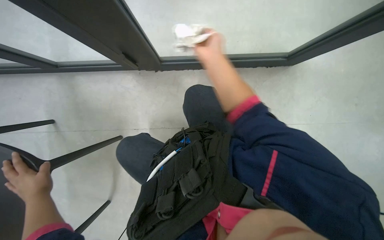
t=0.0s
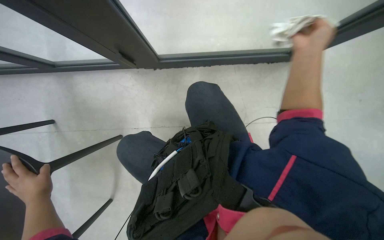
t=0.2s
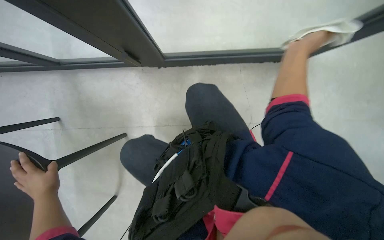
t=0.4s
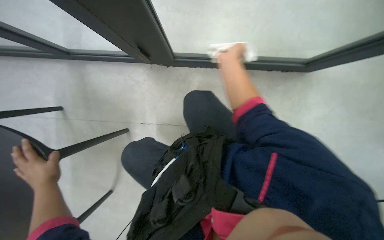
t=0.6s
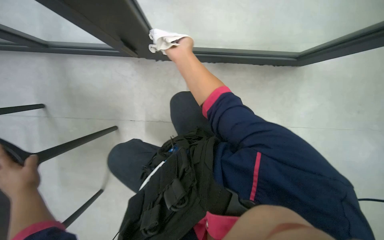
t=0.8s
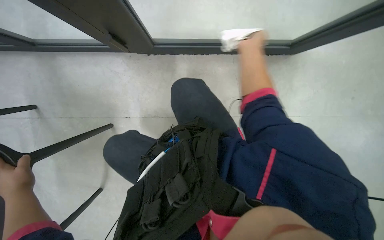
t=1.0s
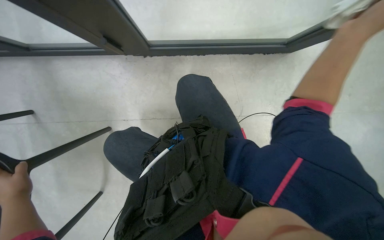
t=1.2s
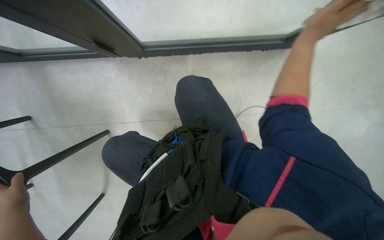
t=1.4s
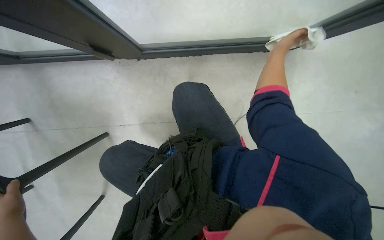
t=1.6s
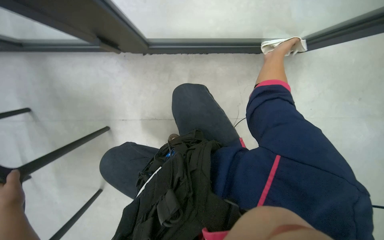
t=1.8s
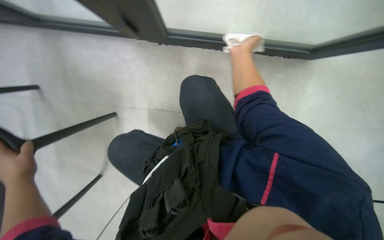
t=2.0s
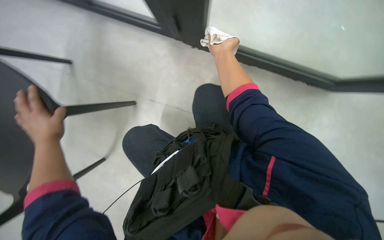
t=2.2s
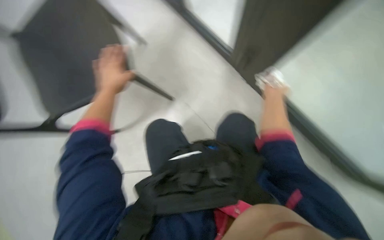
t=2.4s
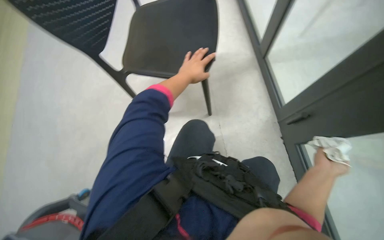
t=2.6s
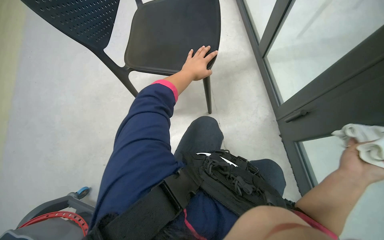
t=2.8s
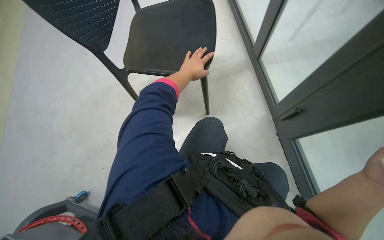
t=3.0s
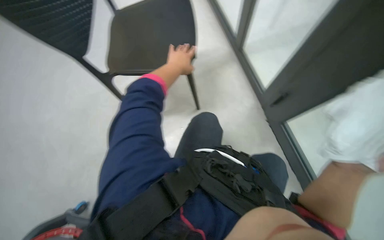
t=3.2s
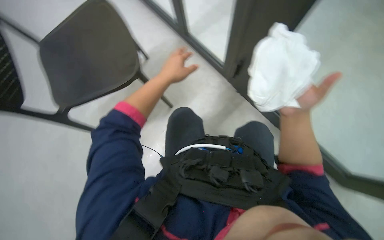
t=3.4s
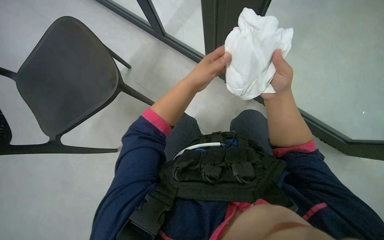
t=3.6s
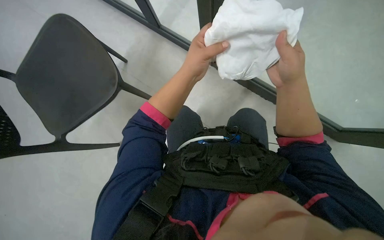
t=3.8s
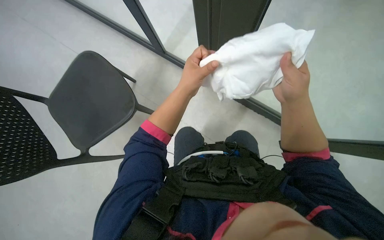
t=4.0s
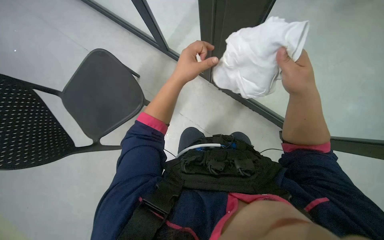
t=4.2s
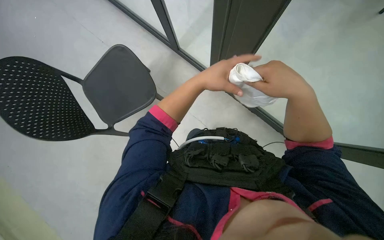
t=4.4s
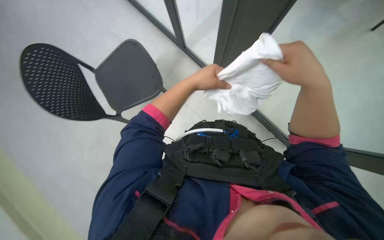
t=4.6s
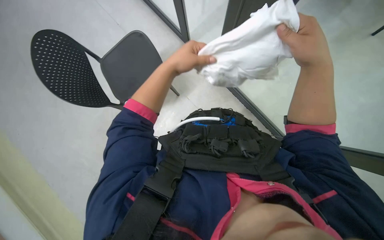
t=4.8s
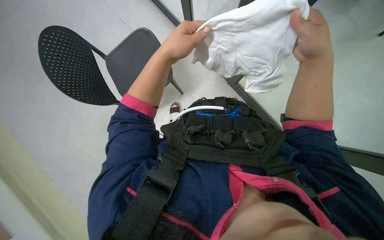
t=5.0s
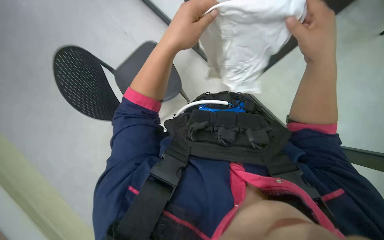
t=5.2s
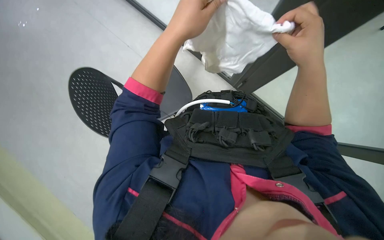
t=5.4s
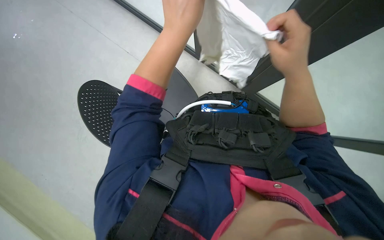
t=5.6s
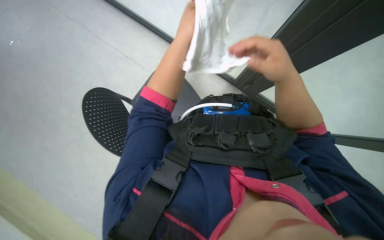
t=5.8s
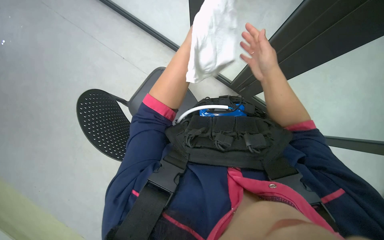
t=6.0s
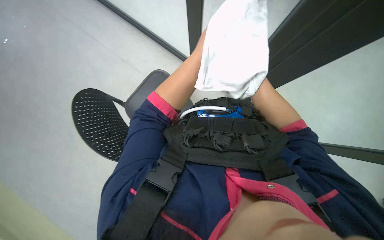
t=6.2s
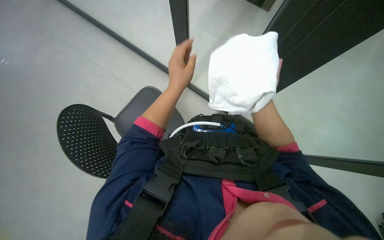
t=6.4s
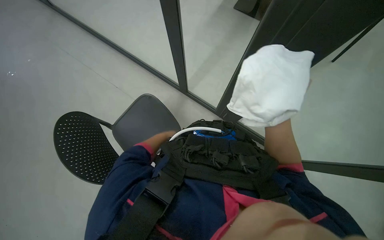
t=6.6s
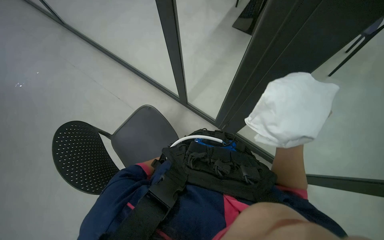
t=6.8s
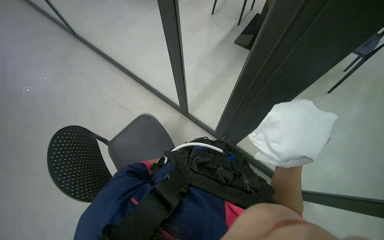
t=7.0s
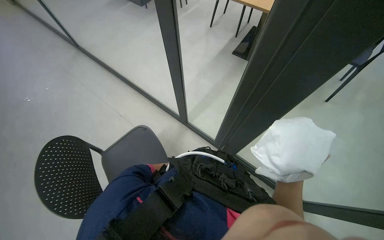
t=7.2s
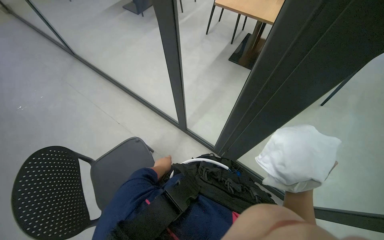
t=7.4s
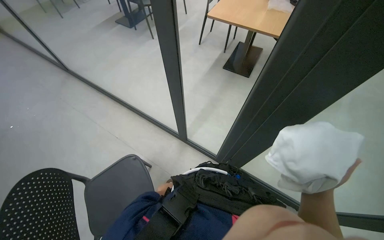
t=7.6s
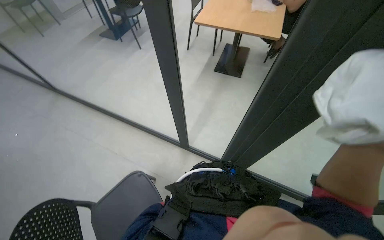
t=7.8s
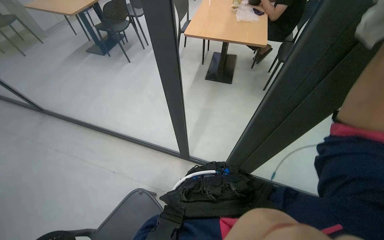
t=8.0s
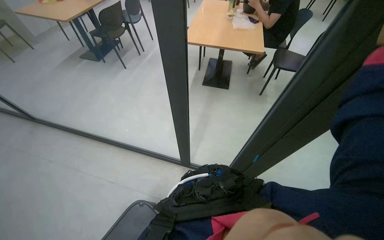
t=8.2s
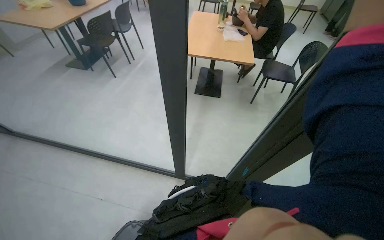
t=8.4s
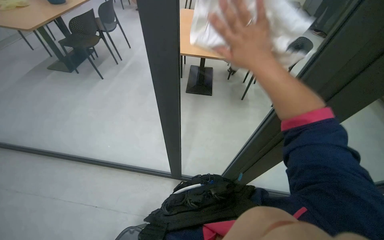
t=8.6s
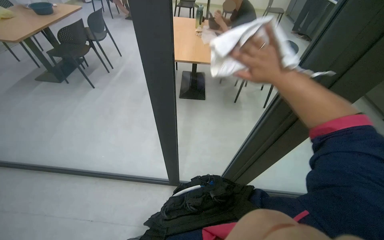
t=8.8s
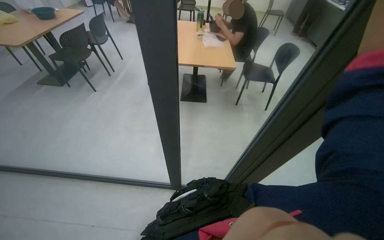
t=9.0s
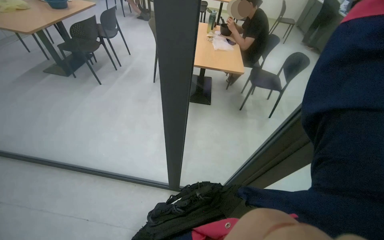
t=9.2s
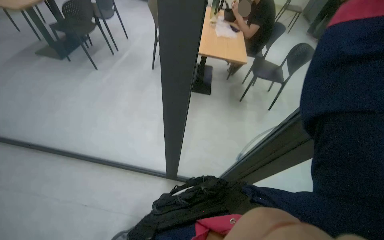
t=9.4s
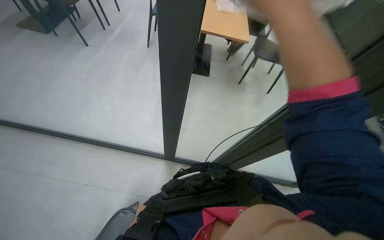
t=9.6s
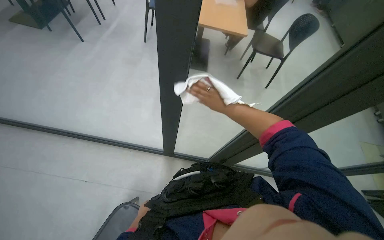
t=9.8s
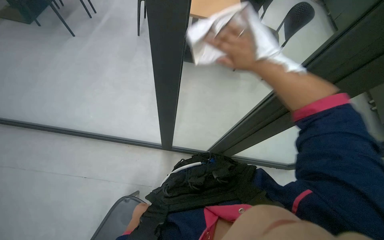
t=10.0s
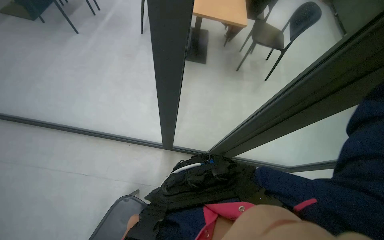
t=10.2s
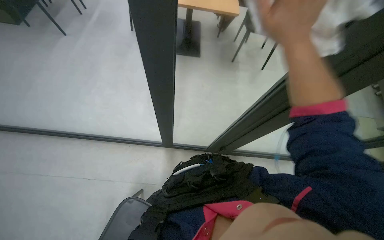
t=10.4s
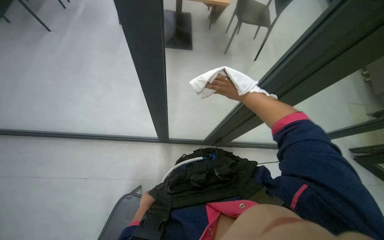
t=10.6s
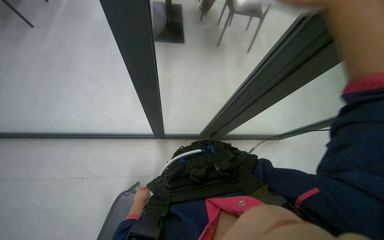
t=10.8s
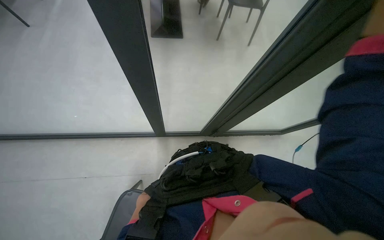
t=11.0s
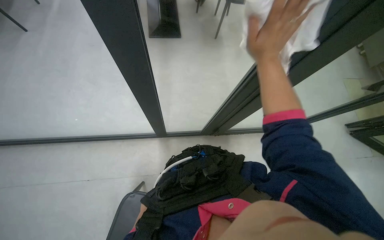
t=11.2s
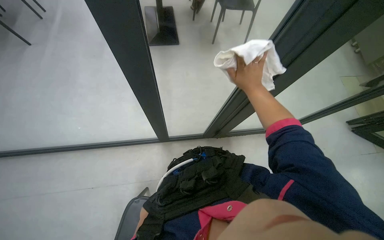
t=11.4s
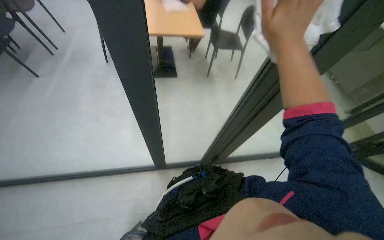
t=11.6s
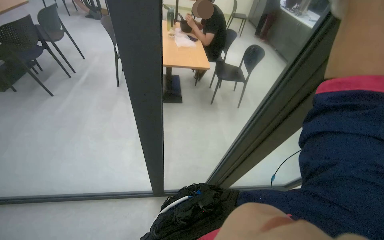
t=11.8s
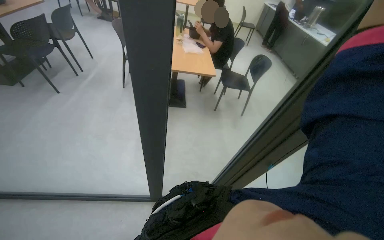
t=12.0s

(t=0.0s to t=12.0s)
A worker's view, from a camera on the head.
Job: wiping surfaces.
The whole recording: Wiping glass partition. The worker wipes the glass partition with a white cloth.
t=0.0s - t=1.6s: The right hand goes left and right, about 35 cm each way, reversing 2 times.
t=1.6s - t=3.0s: The view tips upward by approximately 15 degrees. The scene rotates clockwise by about 55 degrees.
t=3.0s - t=4.4s: The left hand moves nearer to the camera, about 10 cm.
t=4.4s - t=6.0s: The left hand heads up the picture and farther from the camera, covering approximately 20 cm, while the right hand is displaced to the left by some 10 cm.
t=6.0s - t=7.6s: The wearer looks some 35 degrees further upward.
t=7.6s - t=9.0s: The head rotates roughly 15 degrees to the right.
t=9.0s - t=10.4s: The camera pitches downward, by roughly 15 degrees.
t=10.4s - t=12.0s: The camera pitches upward, by approximately 20 degrees.

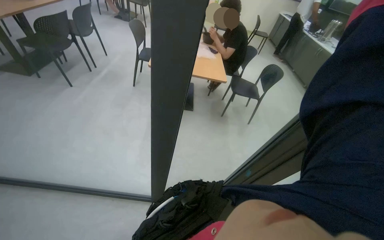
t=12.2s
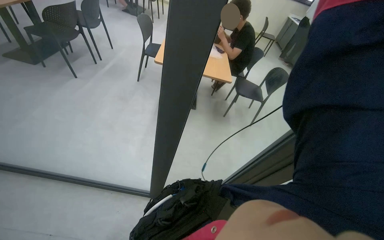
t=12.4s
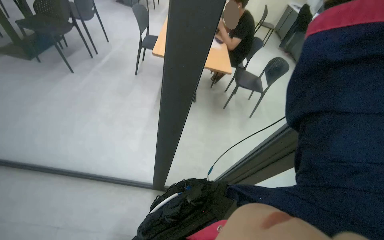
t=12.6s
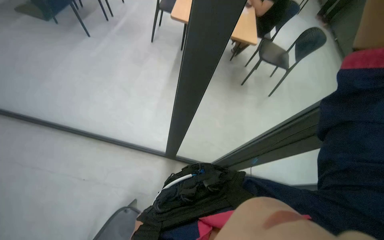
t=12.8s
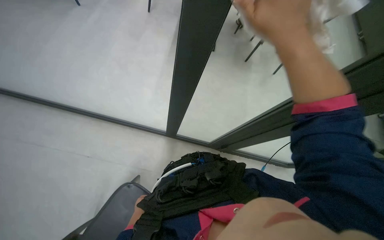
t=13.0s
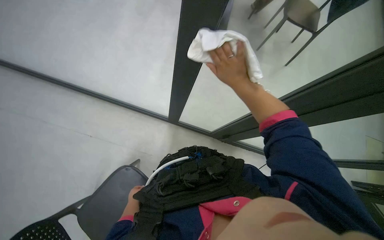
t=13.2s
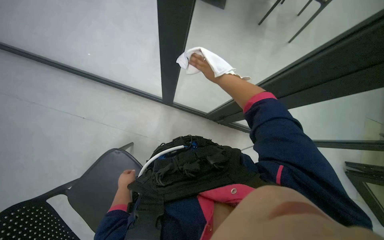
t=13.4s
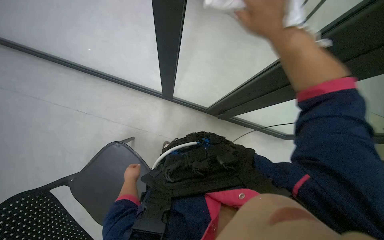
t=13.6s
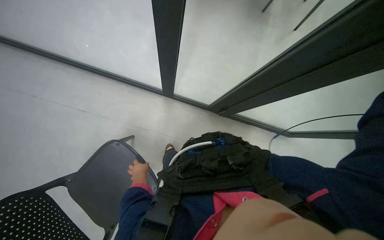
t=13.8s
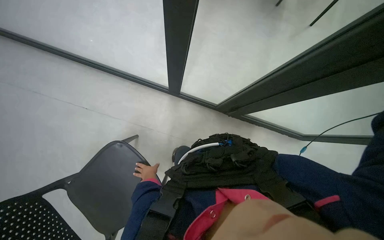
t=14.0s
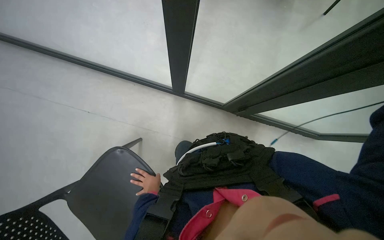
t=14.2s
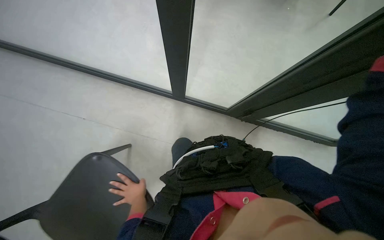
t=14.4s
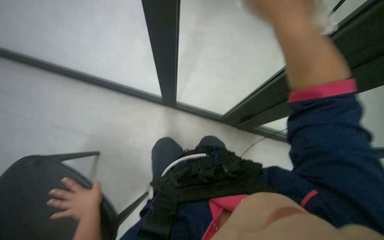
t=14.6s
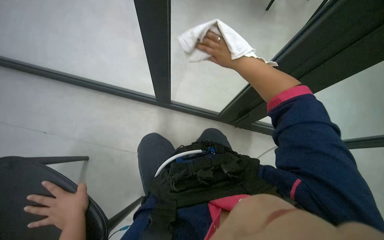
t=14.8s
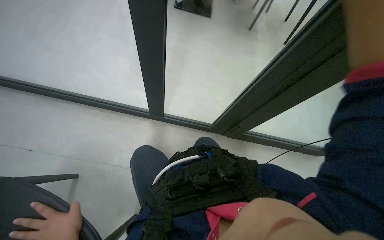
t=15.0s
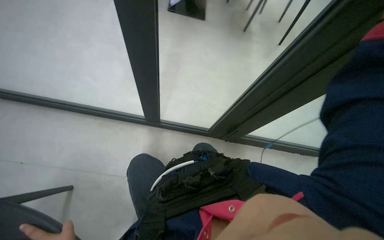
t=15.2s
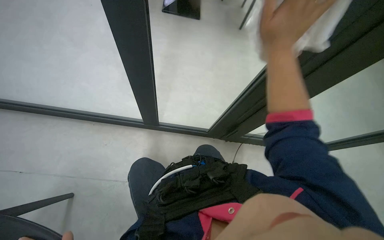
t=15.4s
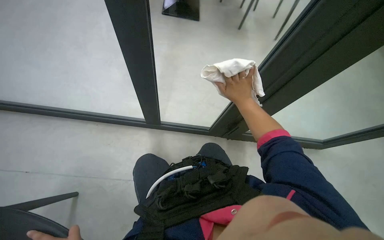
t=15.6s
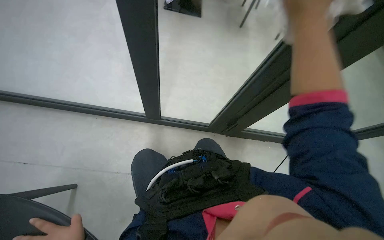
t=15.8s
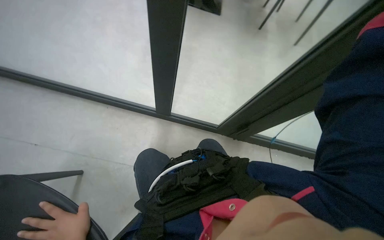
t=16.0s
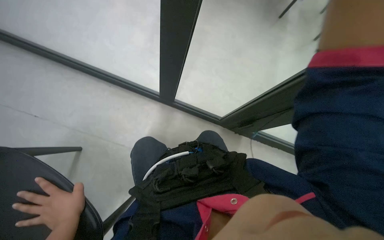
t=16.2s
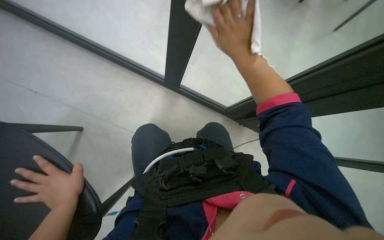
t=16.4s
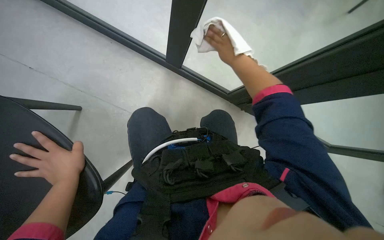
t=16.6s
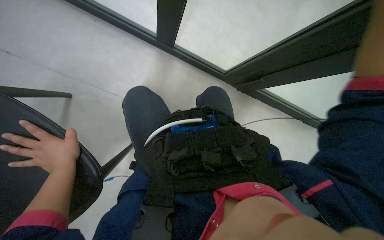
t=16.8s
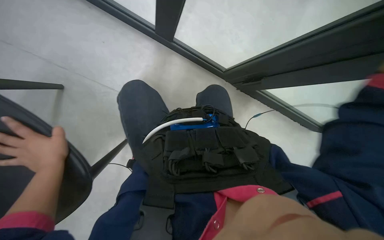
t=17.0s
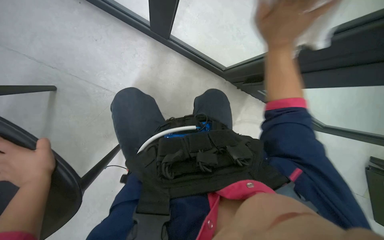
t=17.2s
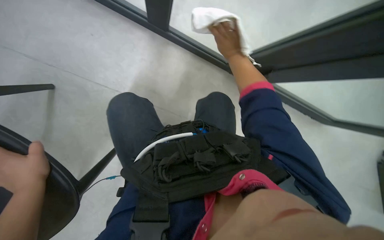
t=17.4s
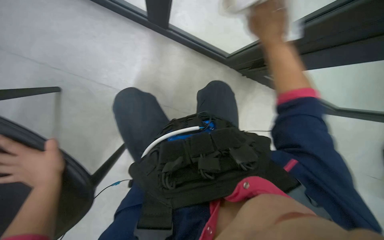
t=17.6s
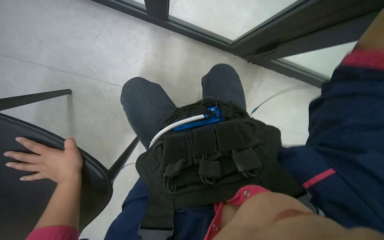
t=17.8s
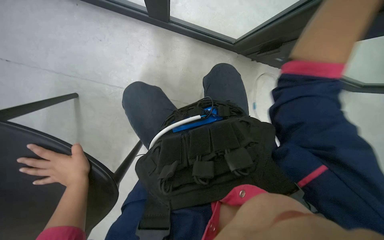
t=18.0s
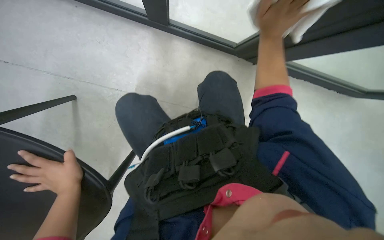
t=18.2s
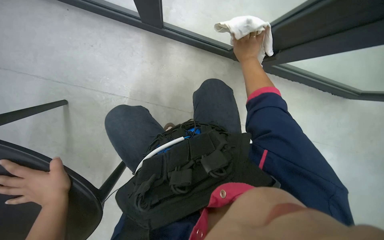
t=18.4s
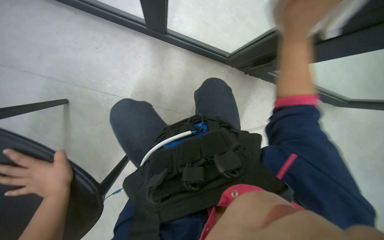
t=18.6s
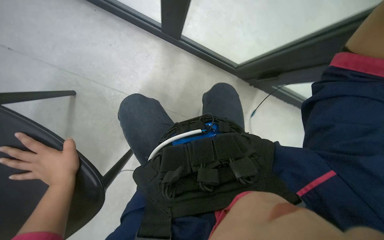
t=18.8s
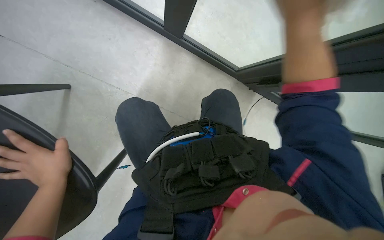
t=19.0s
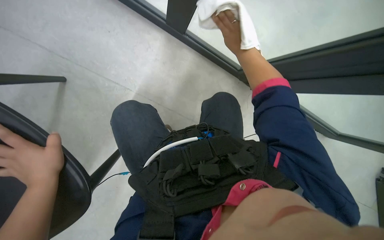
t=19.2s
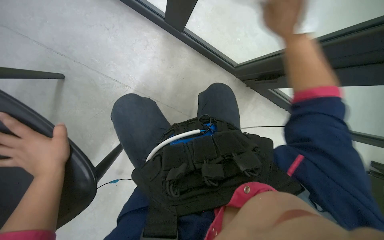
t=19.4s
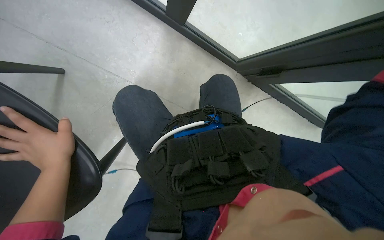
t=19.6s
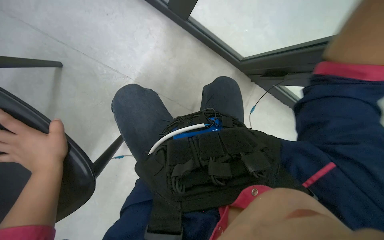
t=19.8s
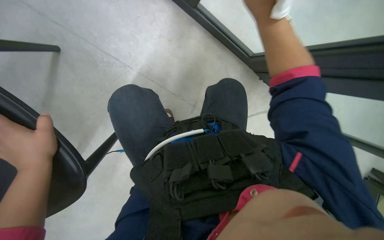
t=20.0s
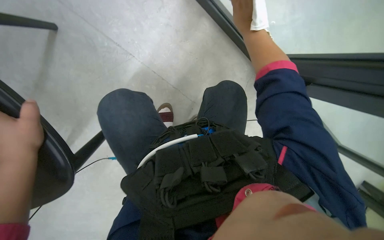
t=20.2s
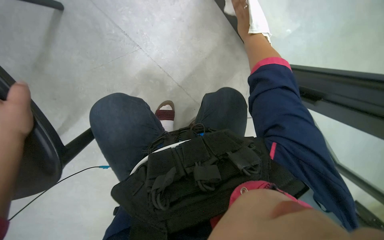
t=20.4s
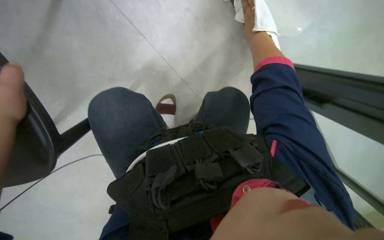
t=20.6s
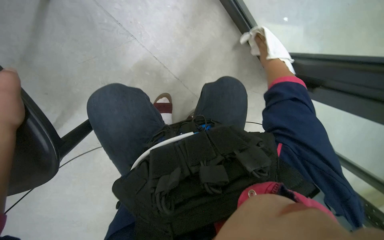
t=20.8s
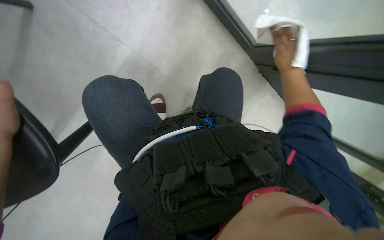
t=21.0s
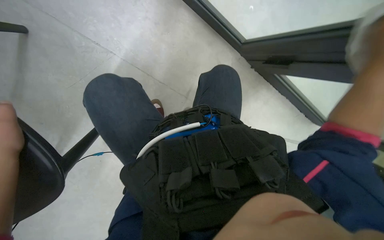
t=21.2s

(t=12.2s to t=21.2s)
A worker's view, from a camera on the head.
Job: wiping surfaces.
The whole recording: Wiping glass partition. The worker wipes the glass partition with a white cloth.
t=12.2s - t=13.8s: The view tips downward by approximately 35 degrees.
t=13.8s - t=15.2s: The camera is aimed roughly 15 degrees further to the right. The view tilts about 15 degrees upward.
t=16.6s - t=18.2s: The right hand swings nearer and farther, some 25 cm each way, with 3 reversals.
t=18.2s - t=19.8s: The right hand moves nearer and farther over some 30 cm, changing direction 2 times.
t=19.8s - t=21.2s: The right hand moves nearer and farther over approximately 30 cm, changing direction 2 times.
